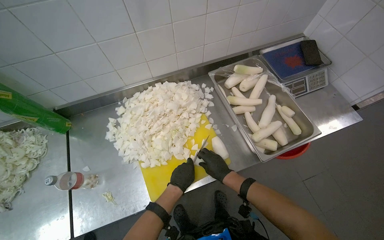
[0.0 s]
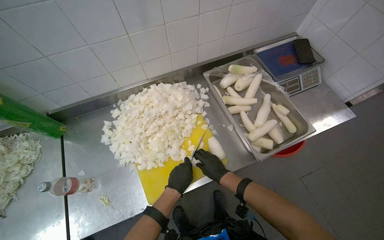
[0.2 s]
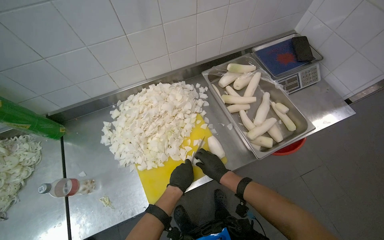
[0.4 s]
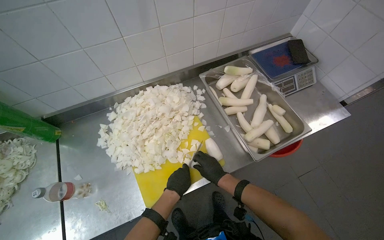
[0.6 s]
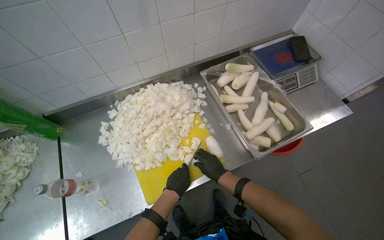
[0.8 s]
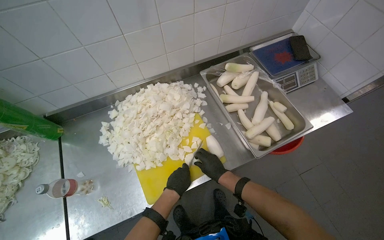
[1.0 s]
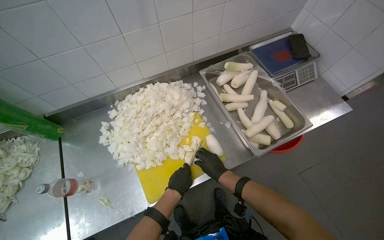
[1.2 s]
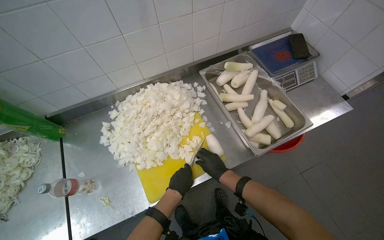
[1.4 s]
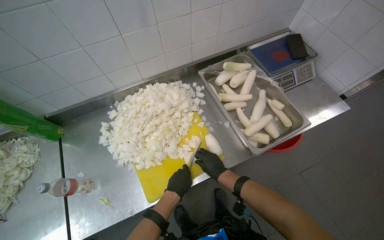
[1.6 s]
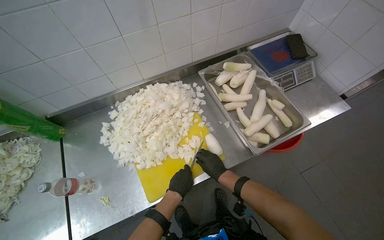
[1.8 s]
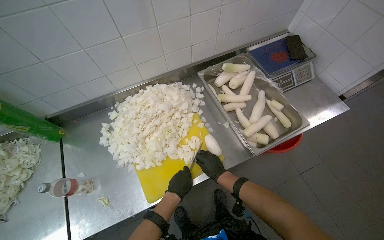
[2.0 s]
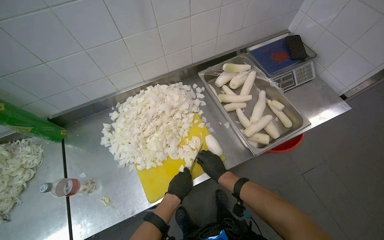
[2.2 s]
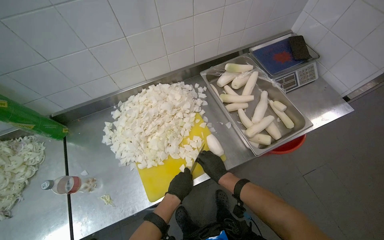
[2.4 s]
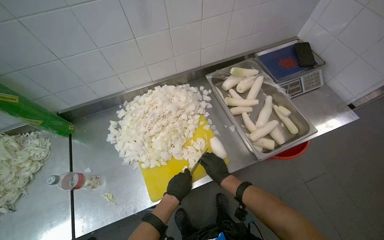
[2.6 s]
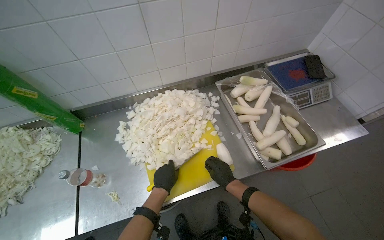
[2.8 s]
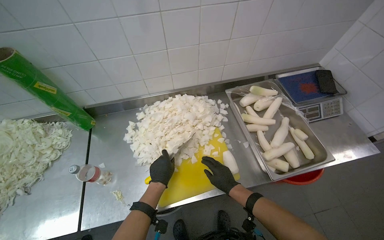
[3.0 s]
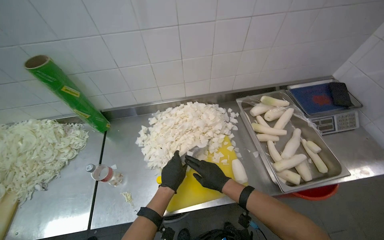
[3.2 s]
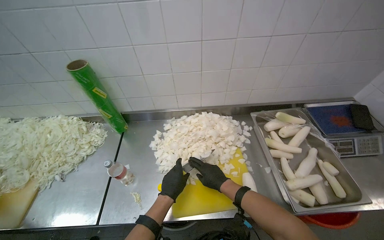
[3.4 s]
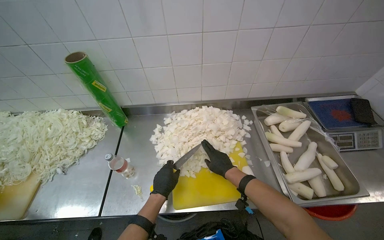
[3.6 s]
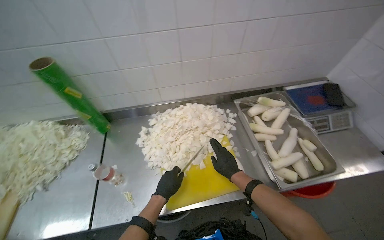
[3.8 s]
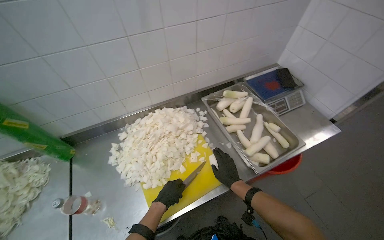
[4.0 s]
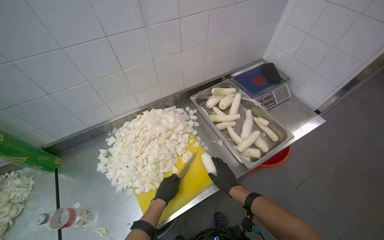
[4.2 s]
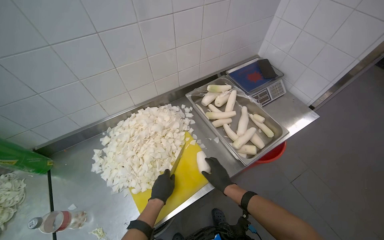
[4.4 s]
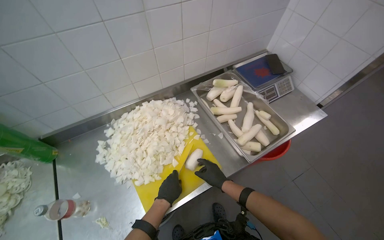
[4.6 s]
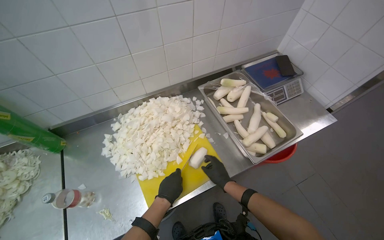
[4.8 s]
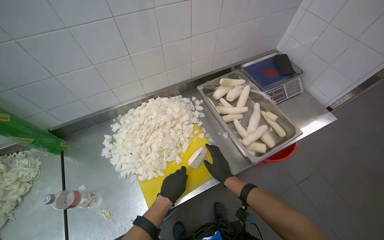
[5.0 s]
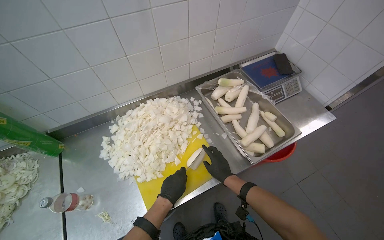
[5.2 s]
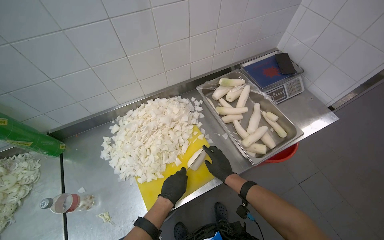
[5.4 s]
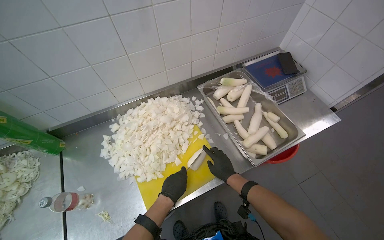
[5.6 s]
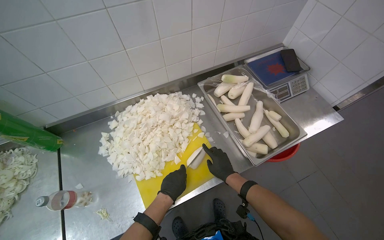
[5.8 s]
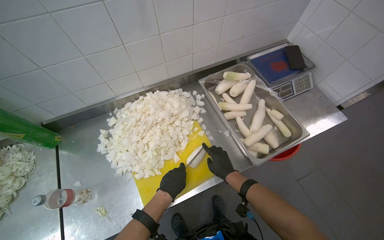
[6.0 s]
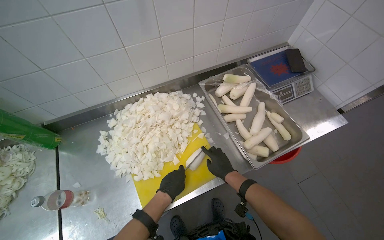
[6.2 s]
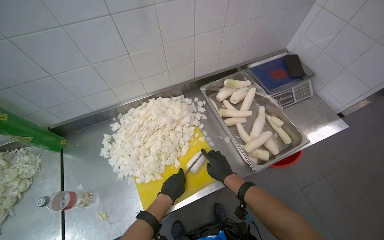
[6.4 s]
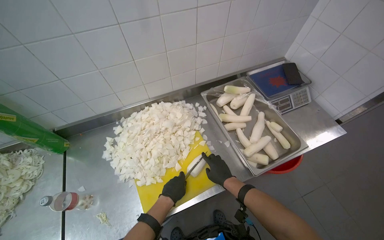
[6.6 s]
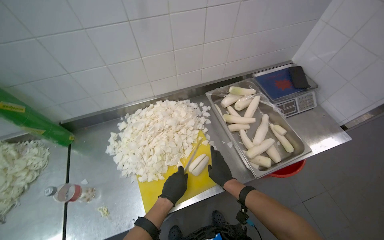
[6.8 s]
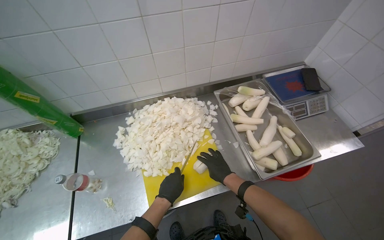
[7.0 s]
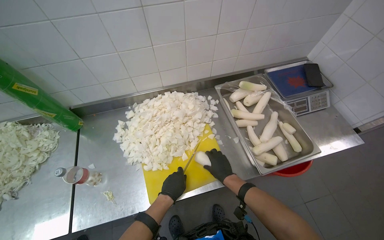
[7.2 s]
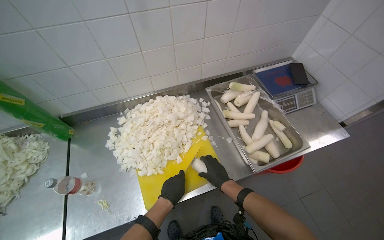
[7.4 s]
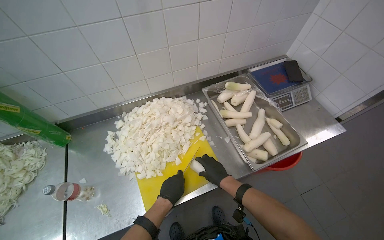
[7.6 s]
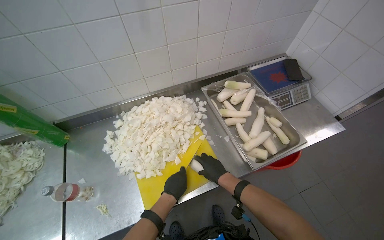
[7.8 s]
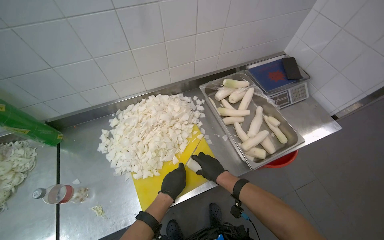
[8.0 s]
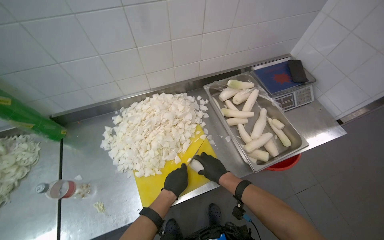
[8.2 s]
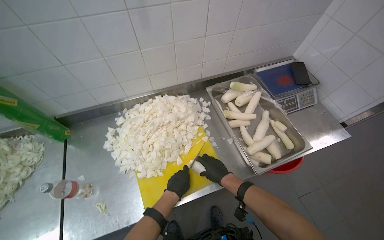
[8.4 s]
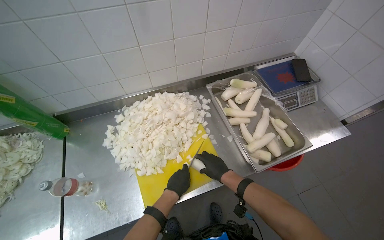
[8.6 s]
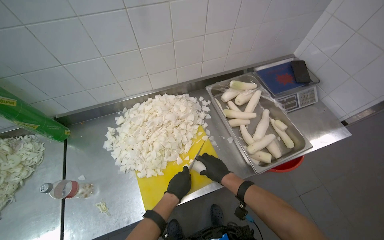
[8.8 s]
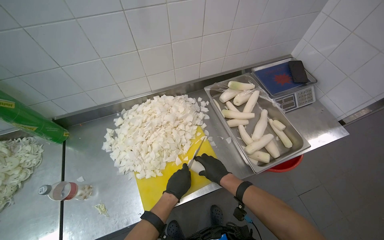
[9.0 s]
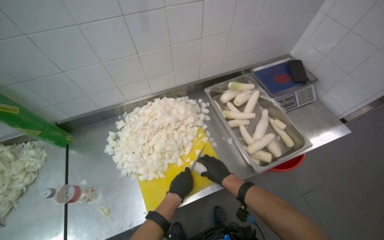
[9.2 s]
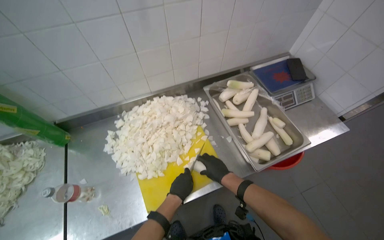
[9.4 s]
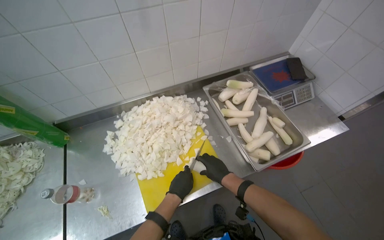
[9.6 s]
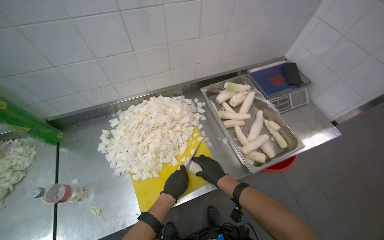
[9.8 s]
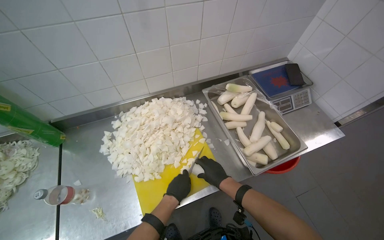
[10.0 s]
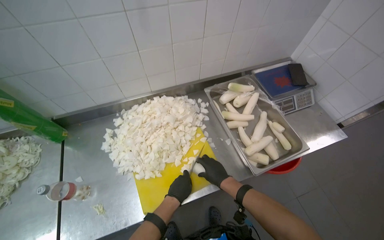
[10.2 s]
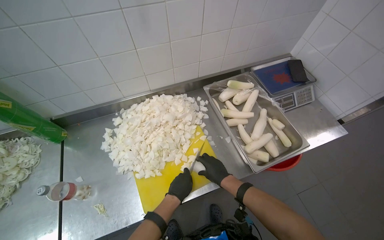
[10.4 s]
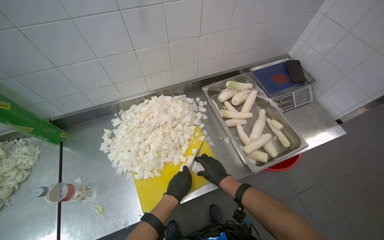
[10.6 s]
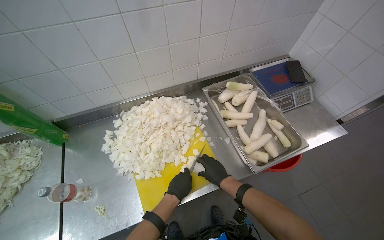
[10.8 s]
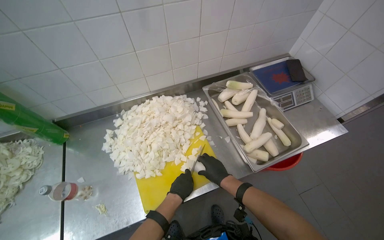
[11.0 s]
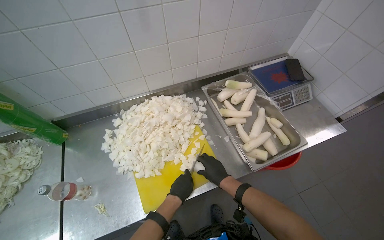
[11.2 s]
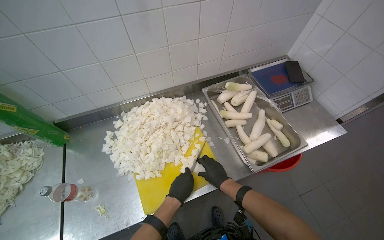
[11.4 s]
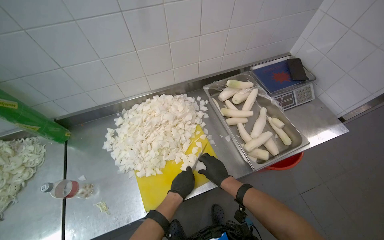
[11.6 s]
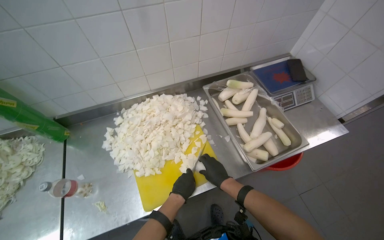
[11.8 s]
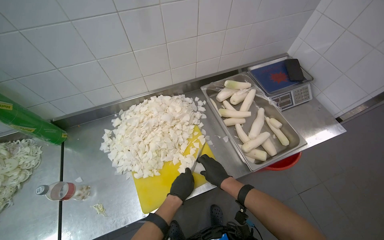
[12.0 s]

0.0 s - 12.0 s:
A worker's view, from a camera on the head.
Job: preparing food.
The whole recording: Chopping white radishes. The worker chops white radishes into small pieces on a yellow cutting board.
0.0 s - 1.6 s: The hands are busy where they are.
1.6 s - 3.0 s: The left hand shifts some 15 cm to the left.
3.0 s - 4.4 s: The wearer looks about 20 degrees further to the right.
4.4 s - 6.0 s: The hands work in one place, with small movements.
6.0 s - 12.0 s: The hands make small movements and keep their place.

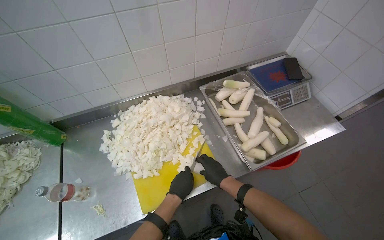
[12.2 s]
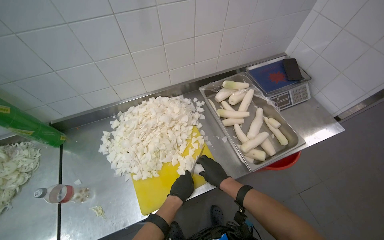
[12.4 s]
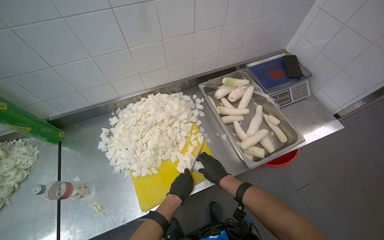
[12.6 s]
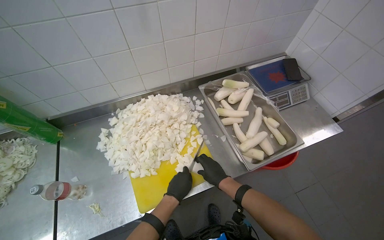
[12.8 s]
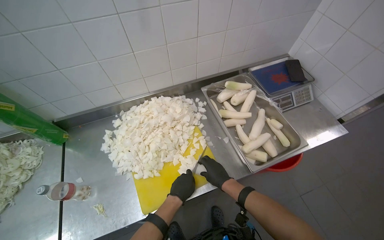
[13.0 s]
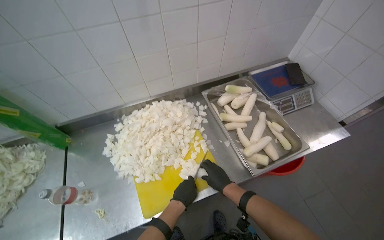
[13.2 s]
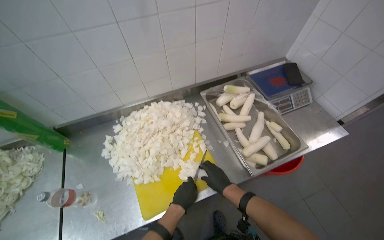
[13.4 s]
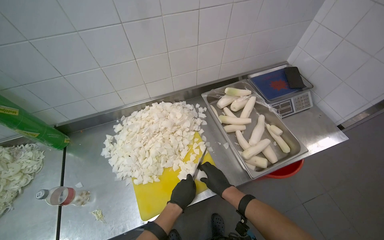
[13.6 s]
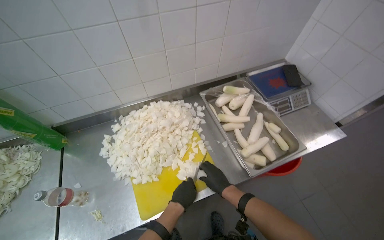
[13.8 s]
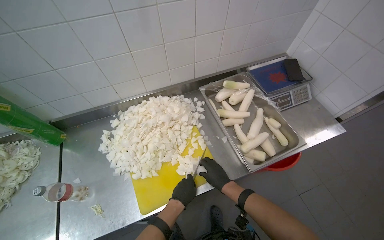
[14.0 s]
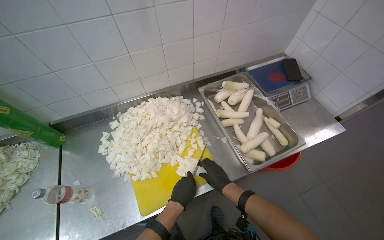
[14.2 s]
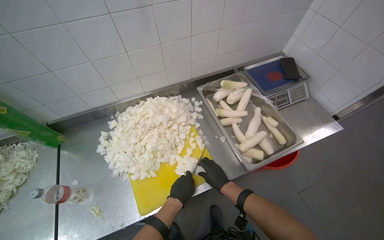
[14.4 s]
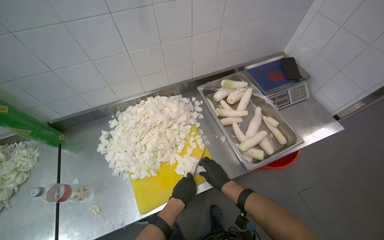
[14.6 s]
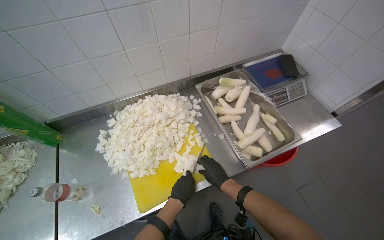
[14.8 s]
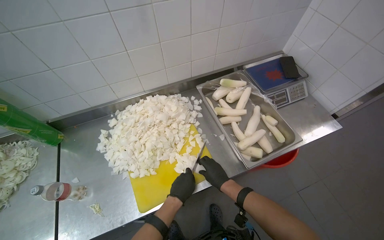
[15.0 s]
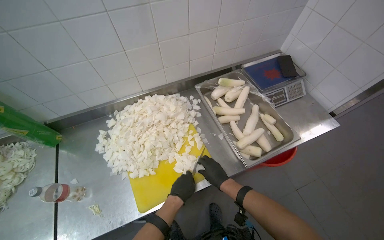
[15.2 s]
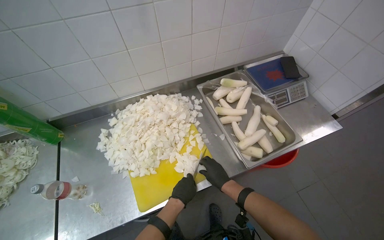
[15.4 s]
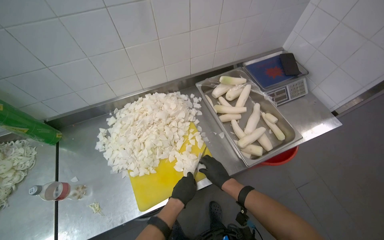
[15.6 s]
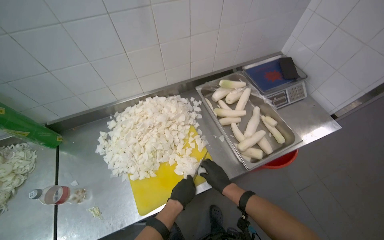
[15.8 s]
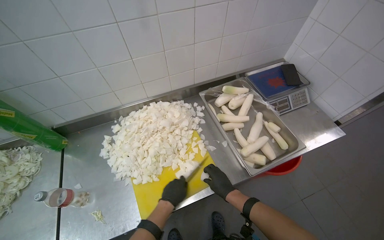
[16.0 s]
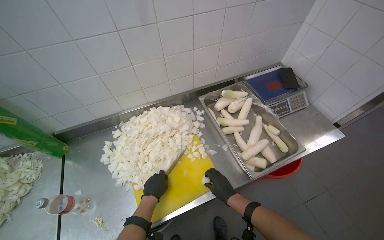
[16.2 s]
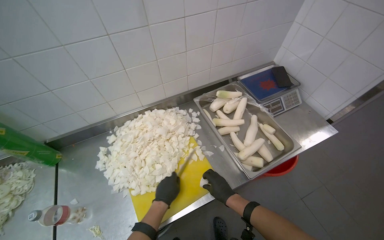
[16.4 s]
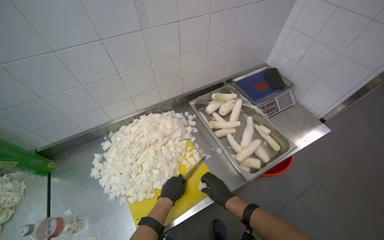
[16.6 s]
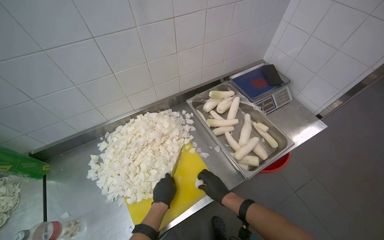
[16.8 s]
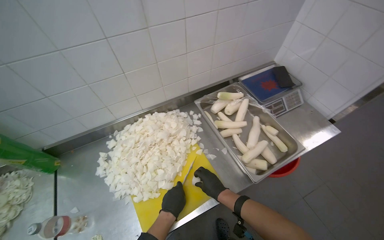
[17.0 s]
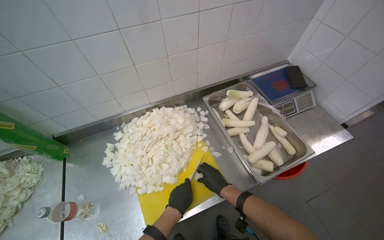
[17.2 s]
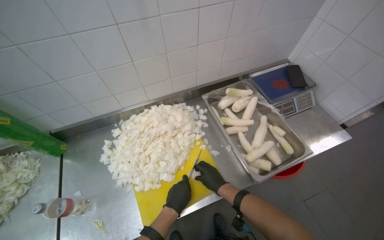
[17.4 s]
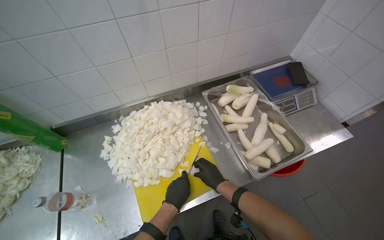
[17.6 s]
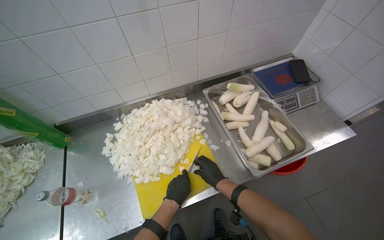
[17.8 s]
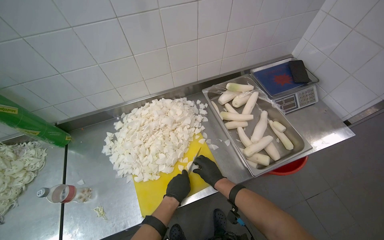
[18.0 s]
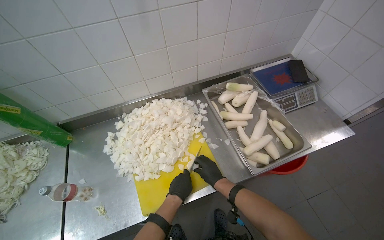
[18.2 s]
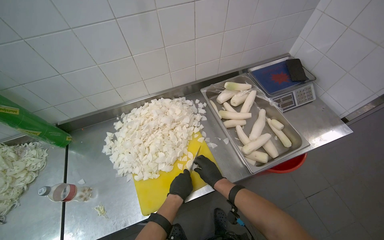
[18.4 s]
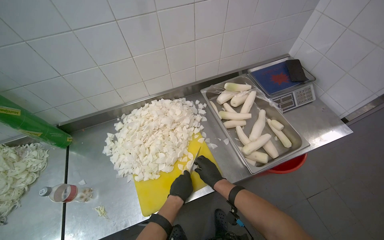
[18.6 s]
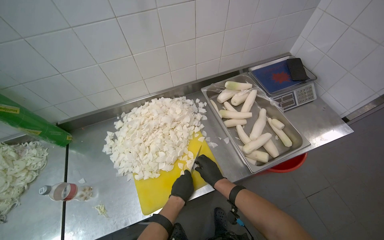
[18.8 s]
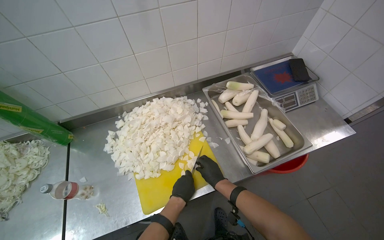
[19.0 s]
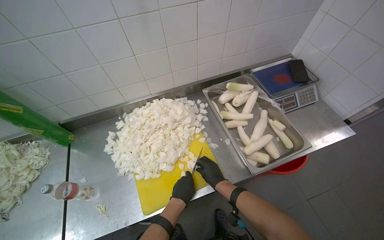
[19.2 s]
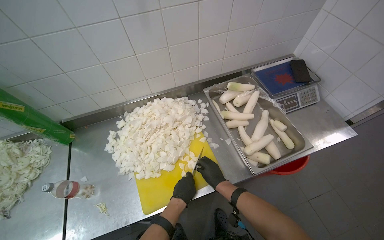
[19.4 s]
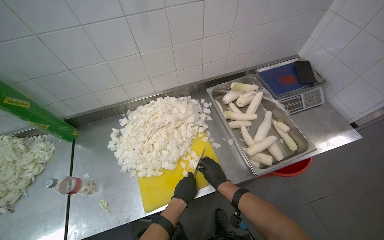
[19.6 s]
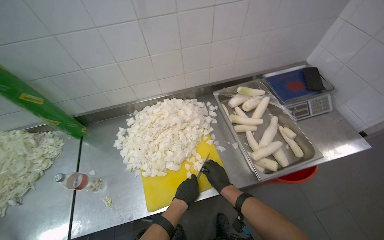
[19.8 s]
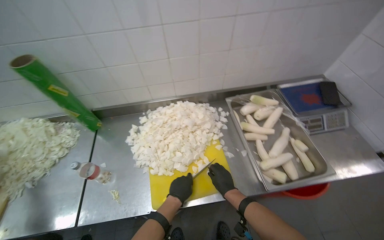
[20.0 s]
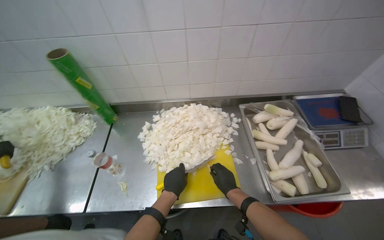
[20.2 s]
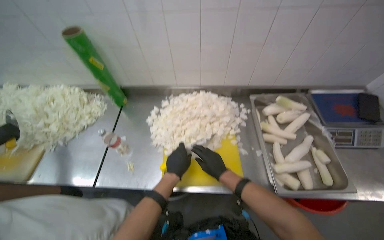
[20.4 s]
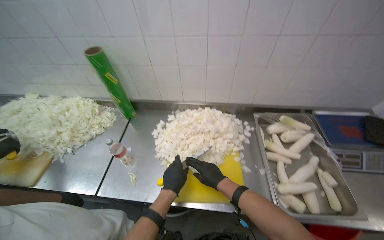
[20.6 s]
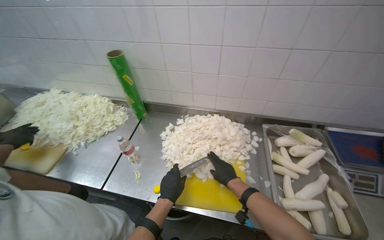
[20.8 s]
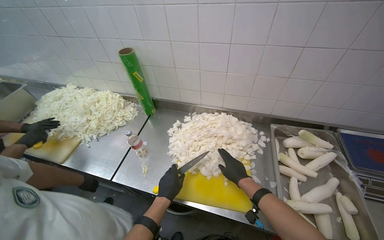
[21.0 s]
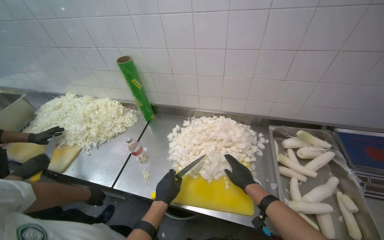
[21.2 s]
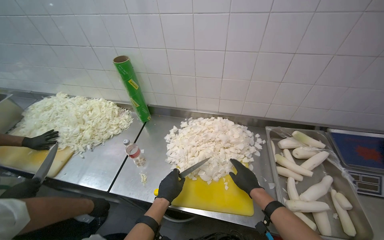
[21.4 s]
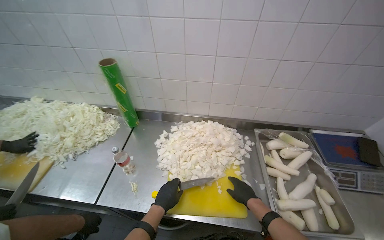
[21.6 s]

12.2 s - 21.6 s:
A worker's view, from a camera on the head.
Job: preparing food.
The whole recording: Chopping white radishes. The worker chops white radishes into small pieces on a yellow cutting board.
12.2 s - 15.4 s: The hands make small movements and keep their place.
17.0 s - 18.4 s: The hands work in one place, with small movements.
18.4 s - 20.0 s: The hands are busy where they are.
20.0 s - 21.6 s: The left hand is displaced to the left by some 10 cm.
